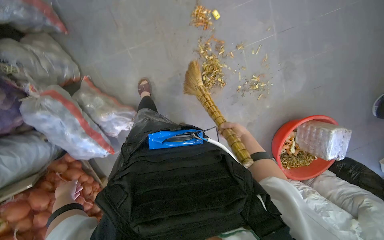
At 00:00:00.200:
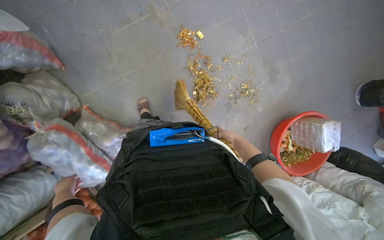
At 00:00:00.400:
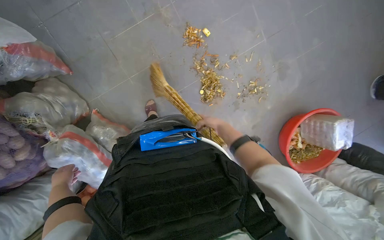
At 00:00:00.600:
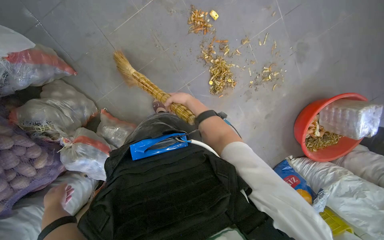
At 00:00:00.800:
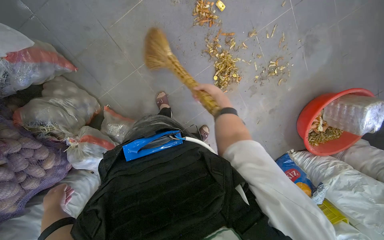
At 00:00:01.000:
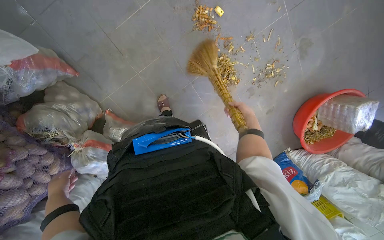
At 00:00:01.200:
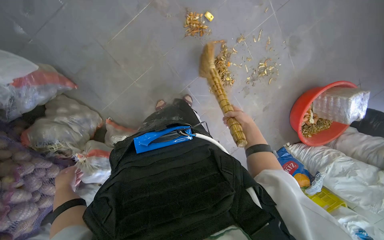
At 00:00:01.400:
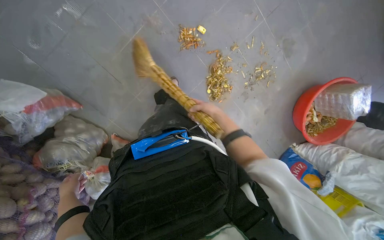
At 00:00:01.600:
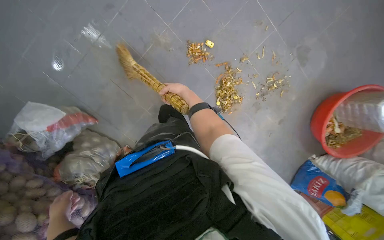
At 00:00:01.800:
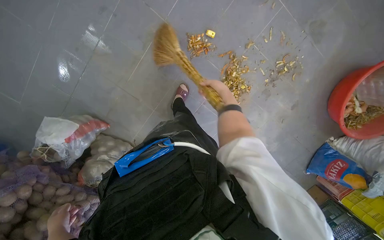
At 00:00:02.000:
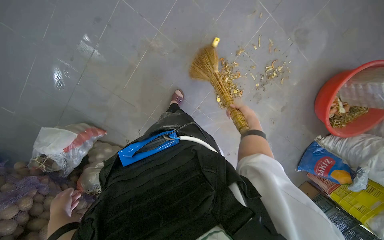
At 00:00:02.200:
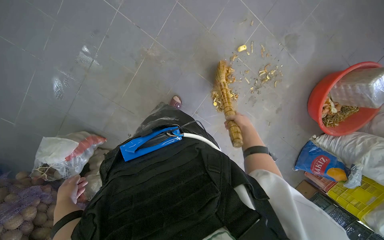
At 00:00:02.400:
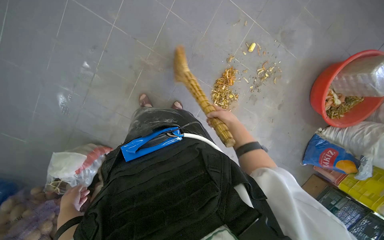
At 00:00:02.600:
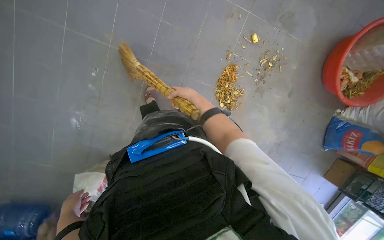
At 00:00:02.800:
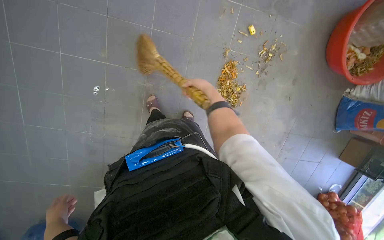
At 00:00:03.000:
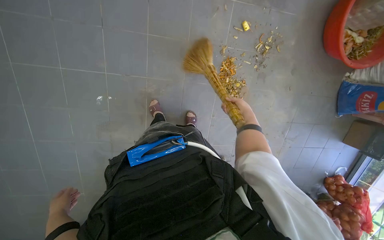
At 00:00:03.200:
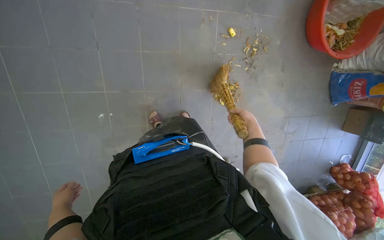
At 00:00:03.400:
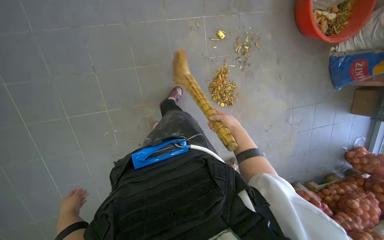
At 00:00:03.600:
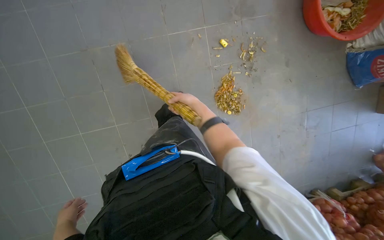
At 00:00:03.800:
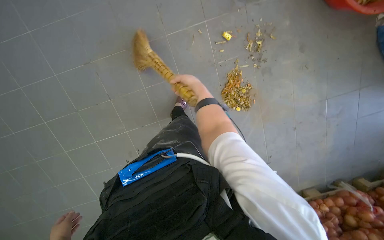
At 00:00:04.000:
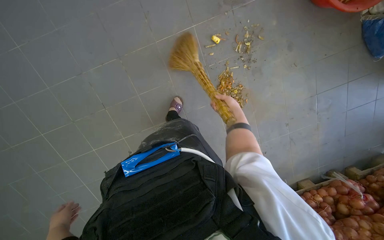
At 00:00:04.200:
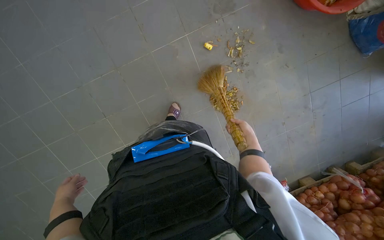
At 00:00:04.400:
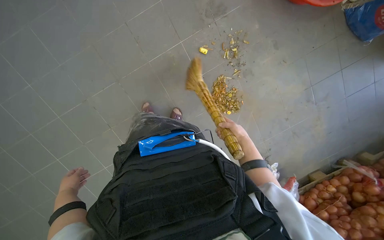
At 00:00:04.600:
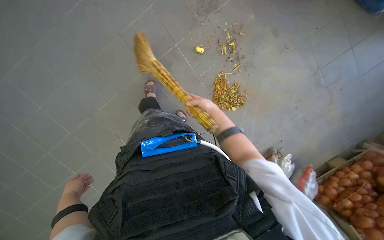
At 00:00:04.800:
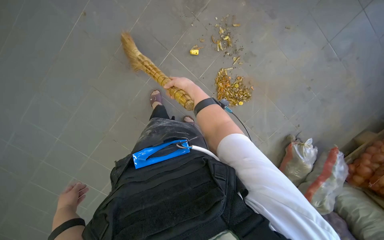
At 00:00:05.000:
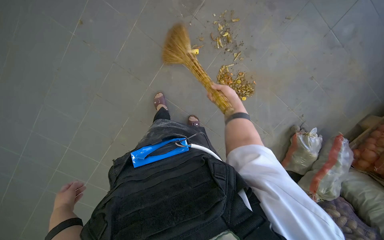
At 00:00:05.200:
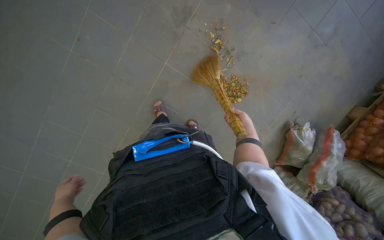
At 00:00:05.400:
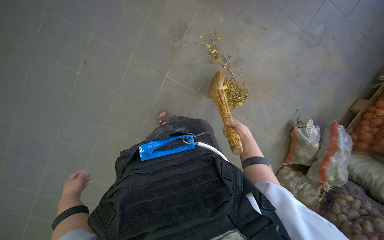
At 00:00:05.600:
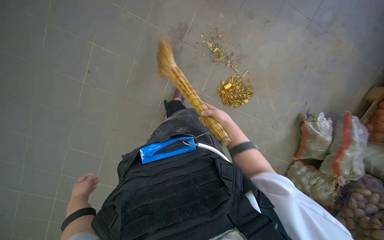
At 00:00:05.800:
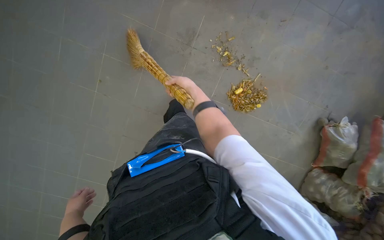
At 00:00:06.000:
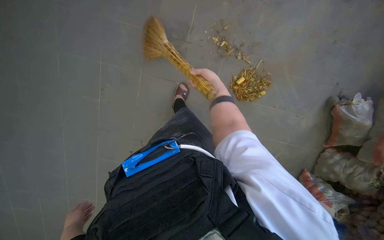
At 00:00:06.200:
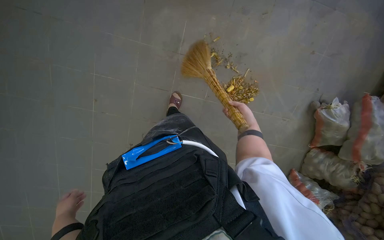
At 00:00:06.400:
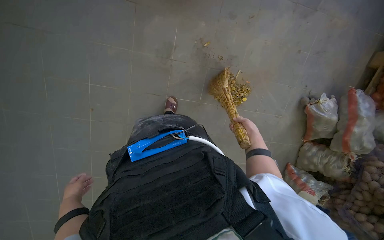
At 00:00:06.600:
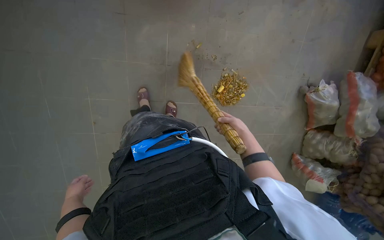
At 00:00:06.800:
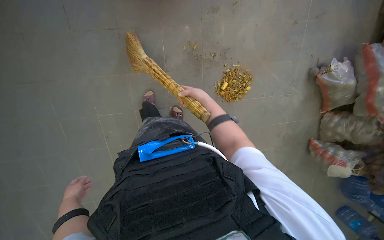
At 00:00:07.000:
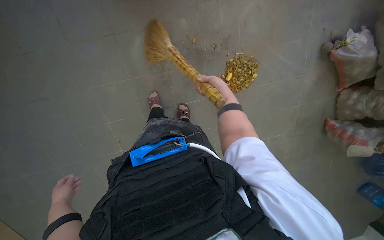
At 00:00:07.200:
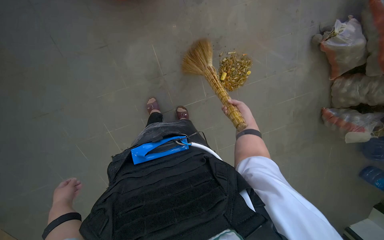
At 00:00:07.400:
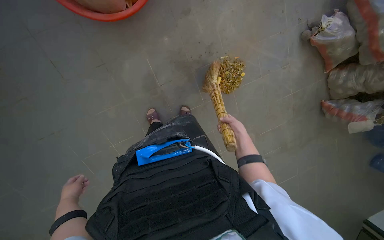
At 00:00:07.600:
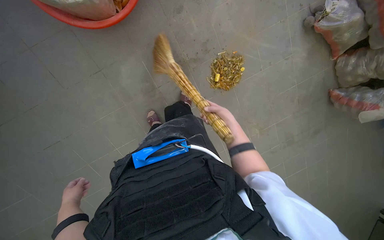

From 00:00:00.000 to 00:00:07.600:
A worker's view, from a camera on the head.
Job: sweeping floor.
The whole recording: Sweeping floor debris with broom. The worker sweeps debris on the floor using a broom.
From 00:00:00.000 to 00:00:01.600: The camera travels approximately 40 cm.
From 00:00:01.600 to 00:00:03.000: The wearer moves about 40 cm. Everything in view rotates approximately 35 degrees counterclockwise.
From 00:00:03.000 to 00:00:04.600: The head travels some 50 cm. The view pans to the left by some 20 degrees. Everything in view rotates about 40 degrees counterclockwise.
From 00:00:04.600 to 00:00:06.000: The view pans to the left by roughly 15 degrees. The scene turns some 35 degrees counterclockwise in the picture. The right hand moves left and right over roughly 25 cm, changing direction 3 times; the left hand heads nearer to the camera, covering roughly 35 cm.
From 00:00:06.000 to 00:00:07.600: The scene turns about 40 degrees counterclockwise in the picture. The right hand swings up and down the picture, roughly 20 cm each way, with 2 reversals. Meanwhile the left hand heads up the picture, covering about 60 cm.

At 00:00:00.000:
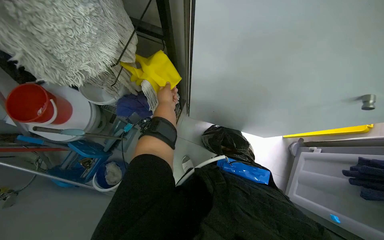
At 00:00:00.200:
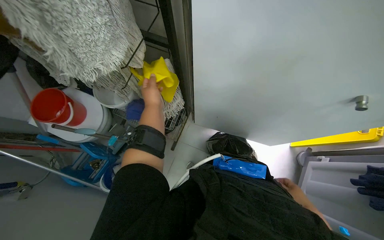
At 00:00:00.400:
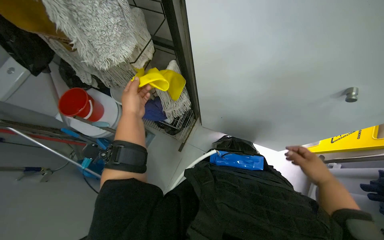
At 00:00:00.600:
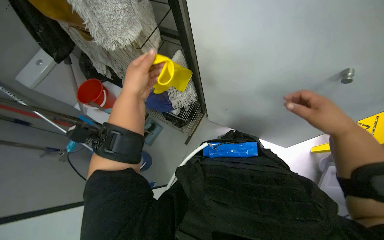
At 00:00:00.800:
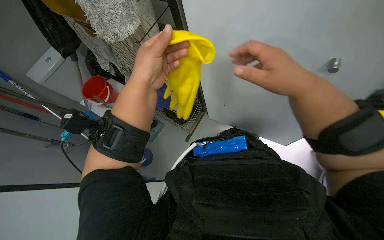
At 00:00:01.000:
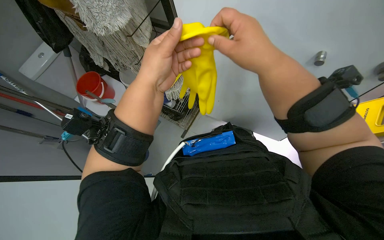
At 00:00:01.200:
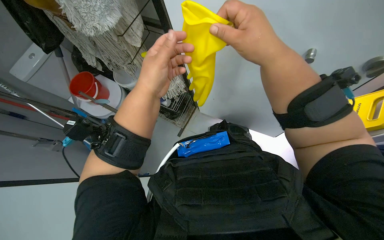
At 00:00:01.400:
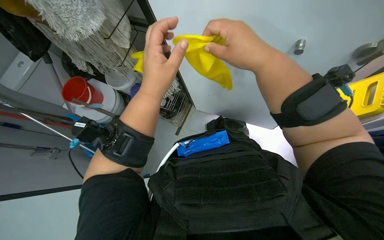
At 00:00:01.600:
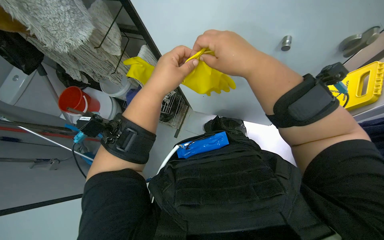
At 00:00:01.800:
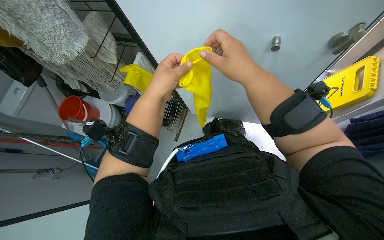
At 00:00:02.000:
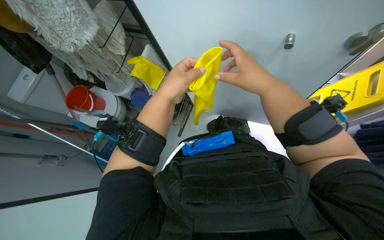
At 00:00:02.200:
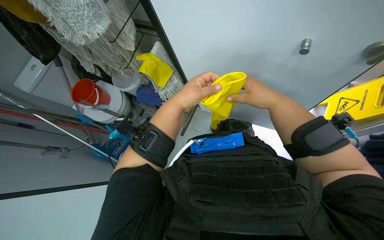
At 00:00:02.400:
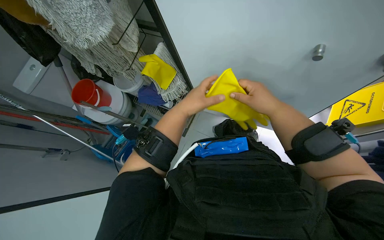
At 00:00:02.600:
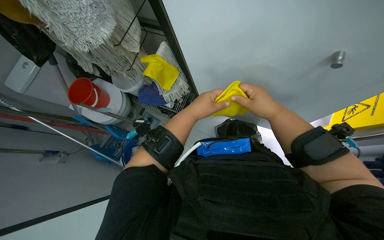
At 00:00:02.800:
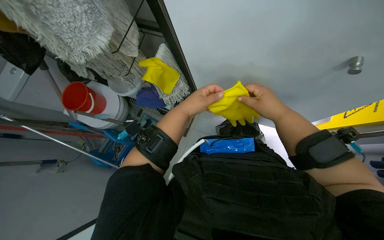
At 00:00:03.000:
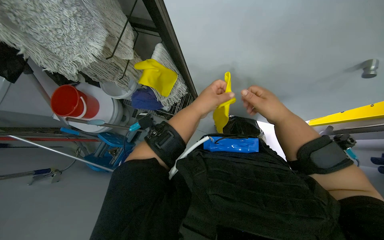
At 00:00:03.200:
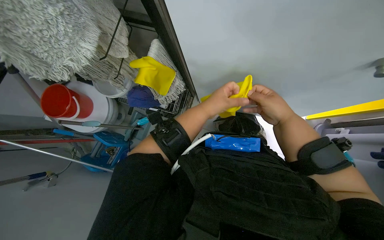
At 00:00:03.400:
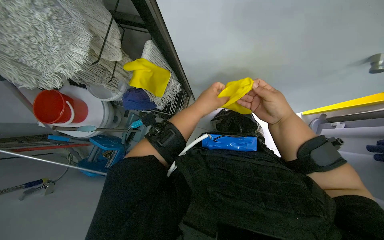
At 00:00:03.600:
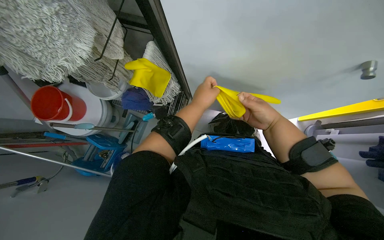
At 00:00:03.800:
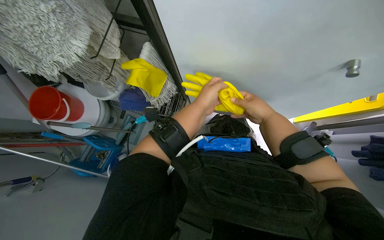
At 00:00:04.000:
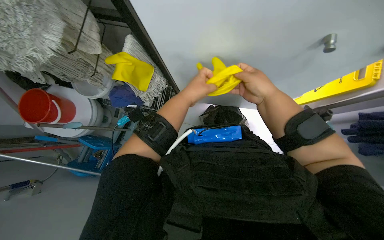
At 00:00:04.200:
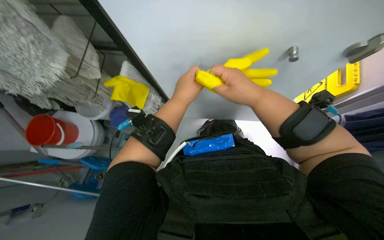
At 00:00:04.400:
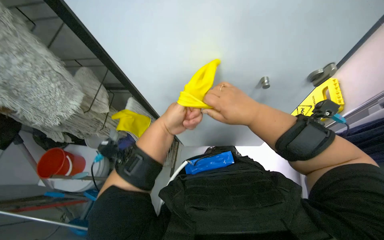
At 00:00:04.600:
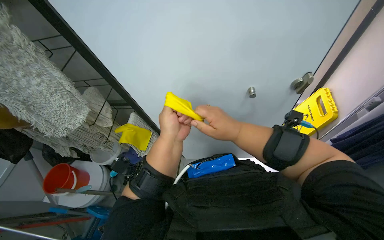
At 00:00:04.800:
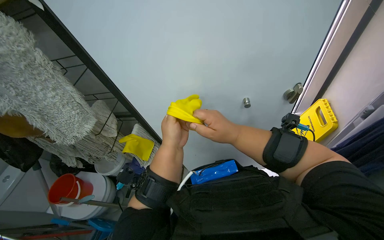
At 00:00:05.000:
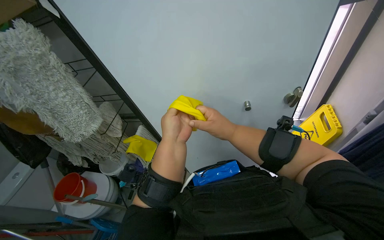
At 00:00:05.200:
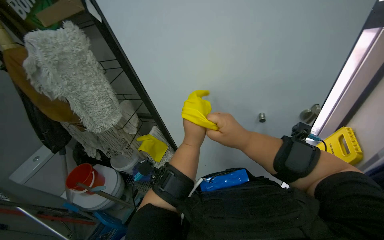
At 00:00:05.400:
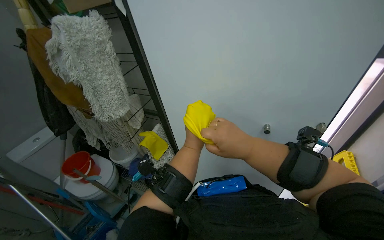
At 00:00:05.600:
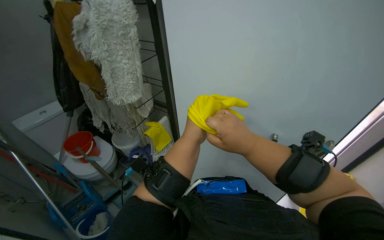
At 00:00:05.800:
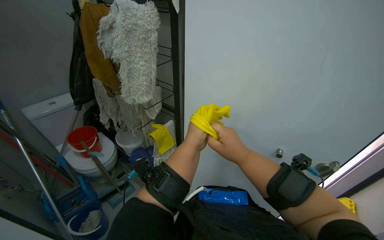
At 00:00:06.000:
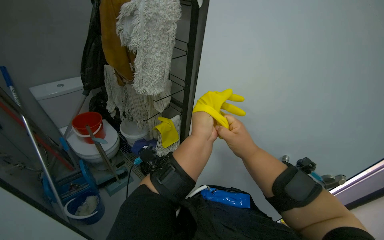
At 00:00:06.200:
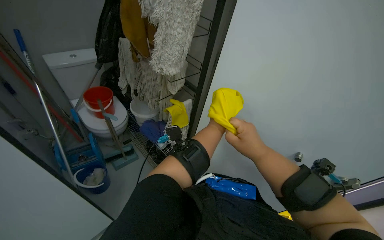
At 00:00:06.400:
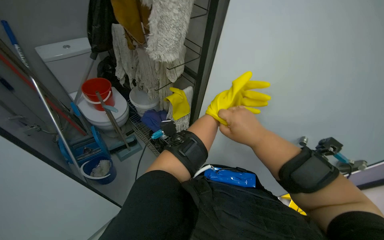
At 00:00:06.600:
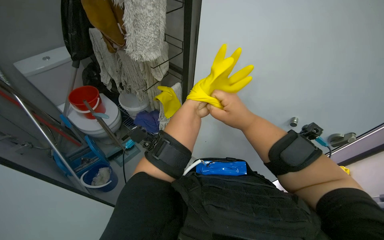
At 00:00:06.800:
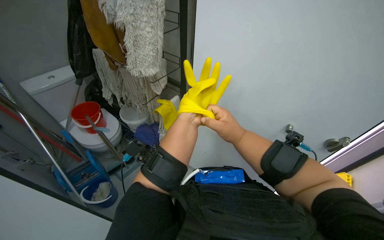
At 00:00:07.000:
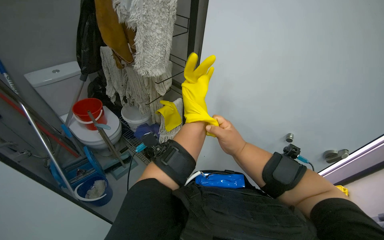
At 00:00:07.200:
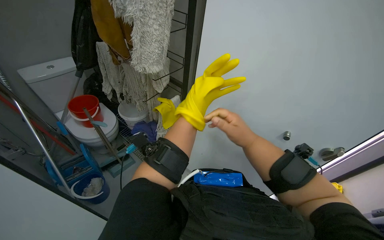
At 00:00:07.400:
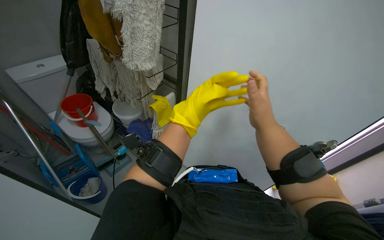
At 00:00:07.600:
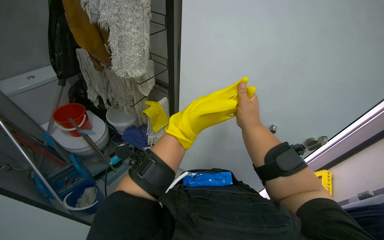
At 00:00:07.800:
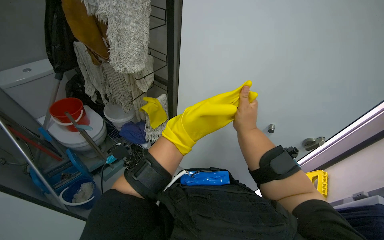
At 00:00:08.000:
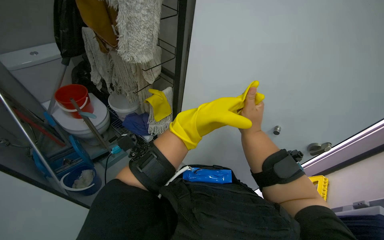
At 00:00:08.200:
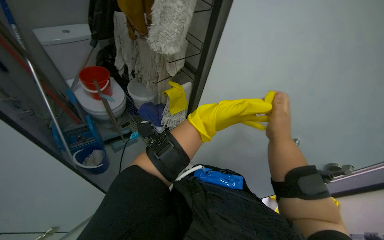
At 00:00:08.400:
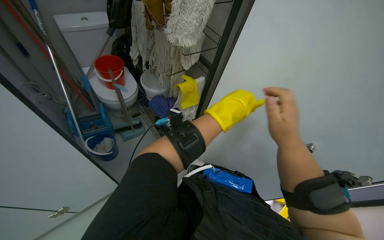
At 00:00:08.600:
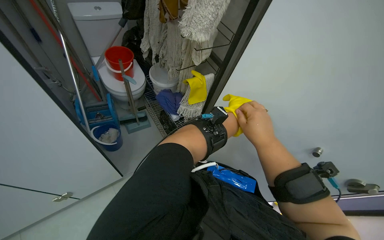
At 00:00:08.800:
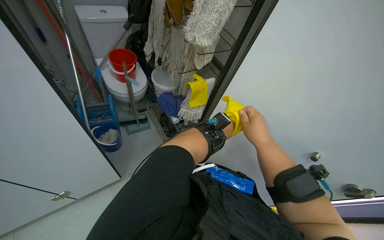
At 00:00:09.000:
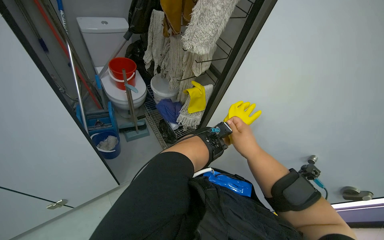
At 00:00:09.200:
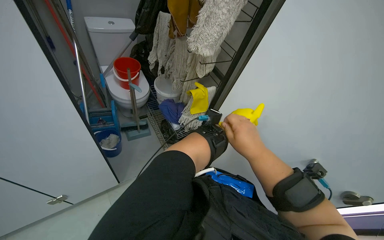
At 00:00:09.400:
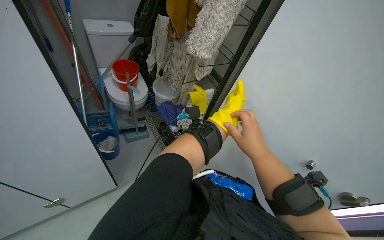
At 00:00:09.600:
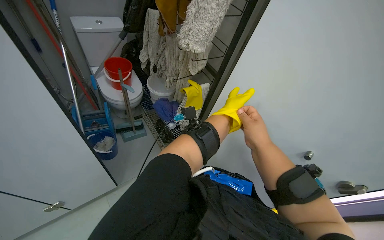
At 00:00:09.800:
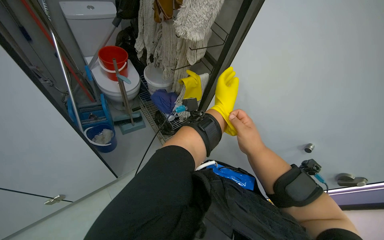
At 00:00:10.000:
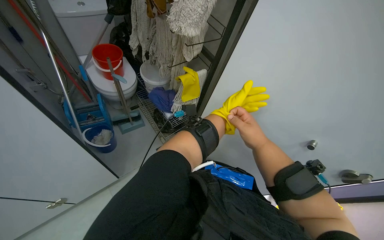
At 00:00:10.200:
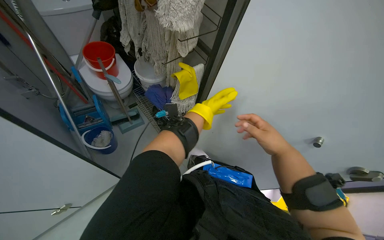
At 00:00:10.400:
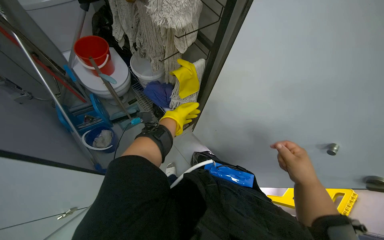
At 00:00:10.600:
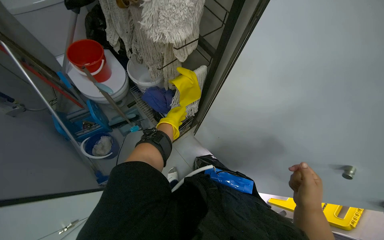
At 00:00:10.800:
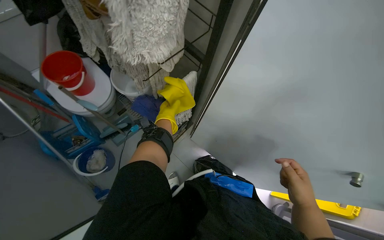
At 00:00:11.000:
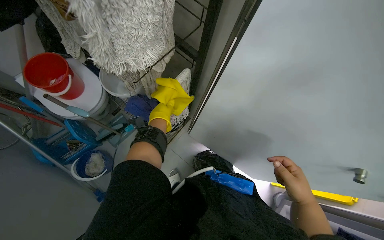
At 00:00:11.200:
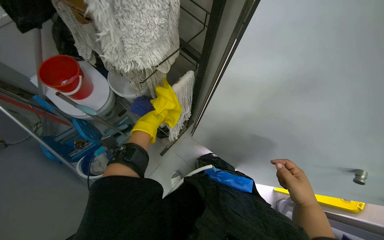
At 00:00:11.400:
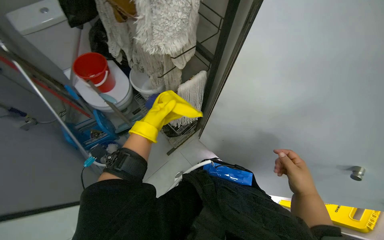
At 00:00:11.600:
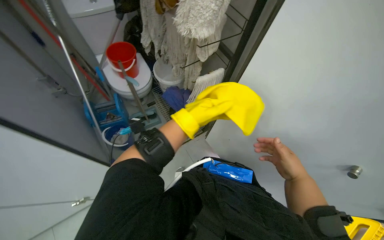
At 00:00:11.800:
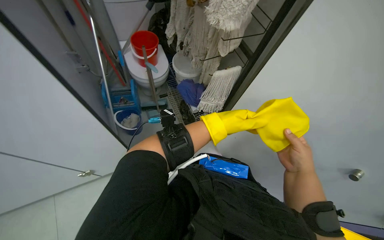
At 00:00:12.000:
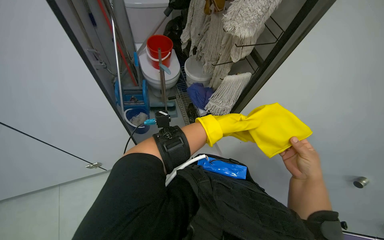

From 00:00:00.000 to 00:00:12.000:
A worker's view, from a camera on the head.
Job: preparing cleaning supplies.
The whole recording: Preparing cleaning supplies and bucket. The worker puts on gloves, places cloths in a bucket, and empties the water from the bucket into the sink.
From 00:00:00.000 to 00:00:01.600: The left hand is displaced nearer to the camera by about 40 cm.
From 00:00:01.600 to 00:00:03.000: The two hands go about 15 cm farther from the camera.
From 00:00:03.000 to 00:00:04.400: The view tips upward by approximately 15 degrees. The right hand goes farther from the camera and returns, roughly 10 cm each way.
From 00:00:04.400 to 00:00:06.000: The head turns to the left by roughly 40 degrees. The wearer looks approximately 20 degrees further upward.
From 00:00:09.000 to 00:00:10.400: The camera pitches downward, by roughly 15 degrees. The right hand goes about 15 cm to the right.
